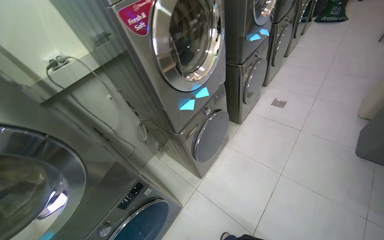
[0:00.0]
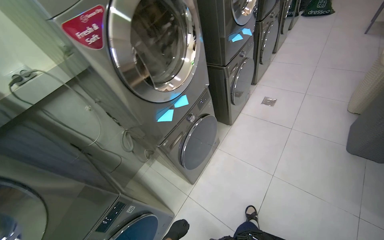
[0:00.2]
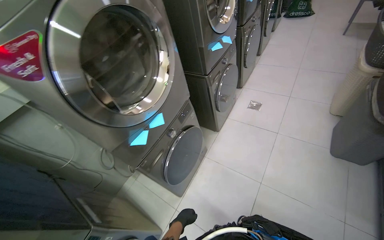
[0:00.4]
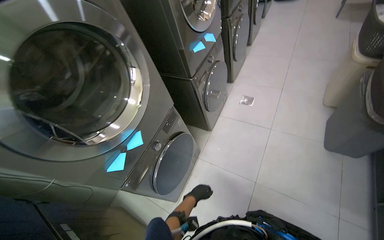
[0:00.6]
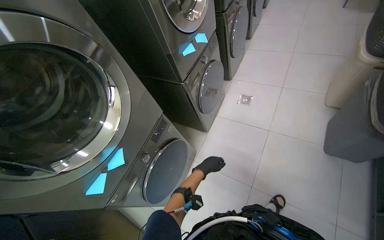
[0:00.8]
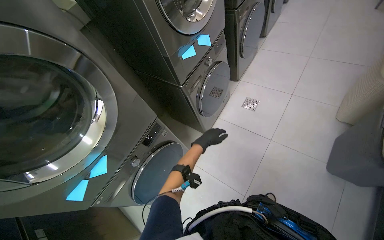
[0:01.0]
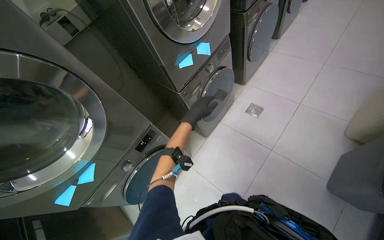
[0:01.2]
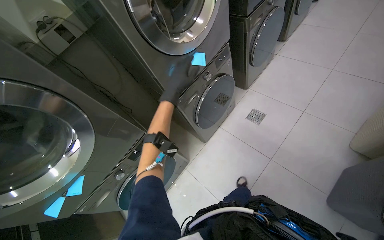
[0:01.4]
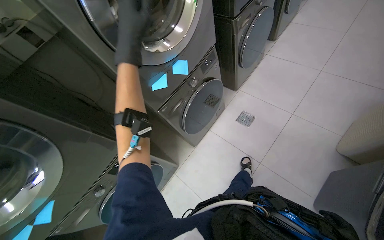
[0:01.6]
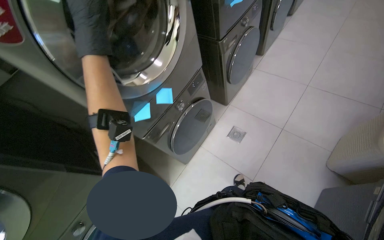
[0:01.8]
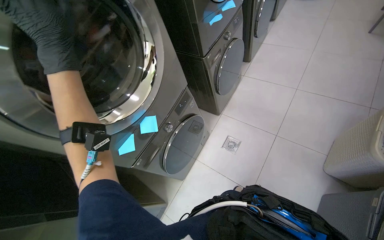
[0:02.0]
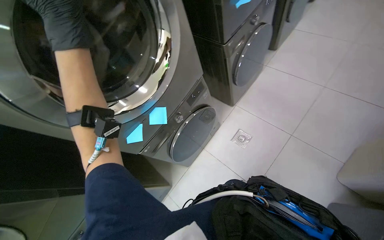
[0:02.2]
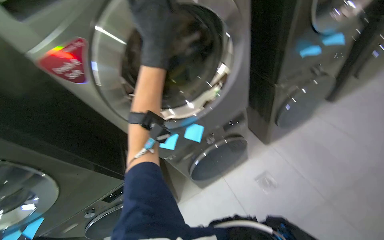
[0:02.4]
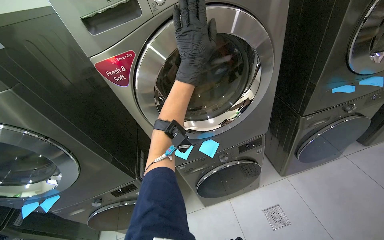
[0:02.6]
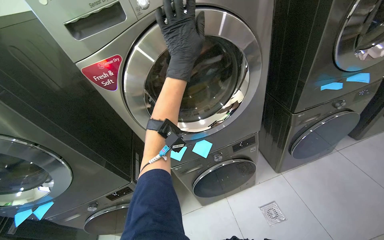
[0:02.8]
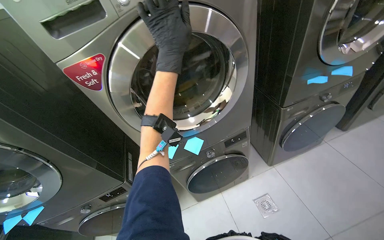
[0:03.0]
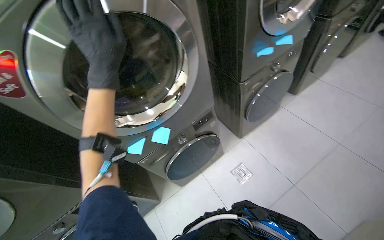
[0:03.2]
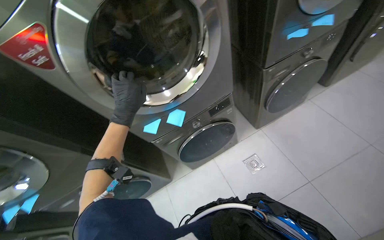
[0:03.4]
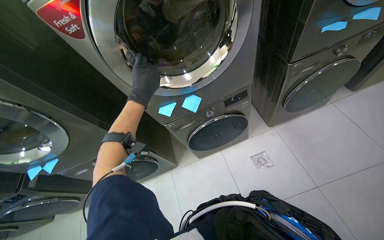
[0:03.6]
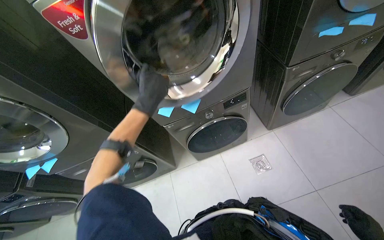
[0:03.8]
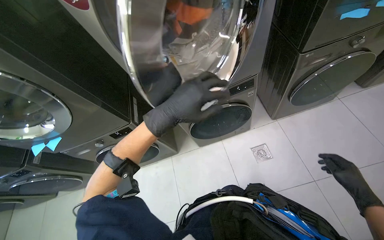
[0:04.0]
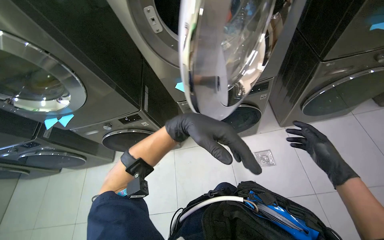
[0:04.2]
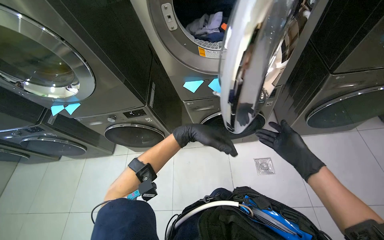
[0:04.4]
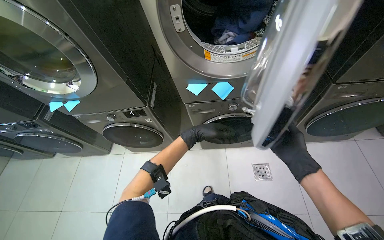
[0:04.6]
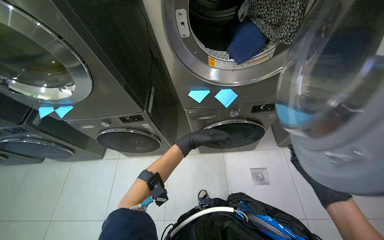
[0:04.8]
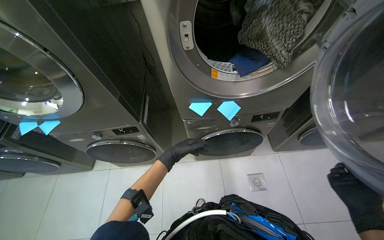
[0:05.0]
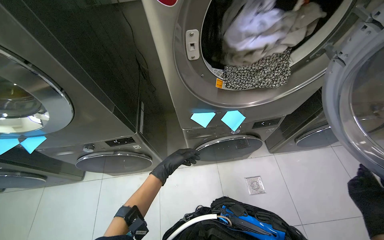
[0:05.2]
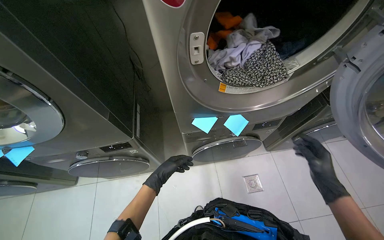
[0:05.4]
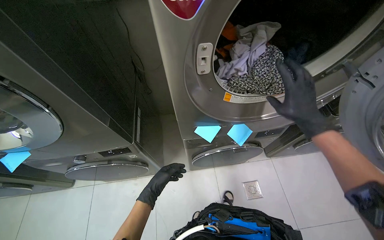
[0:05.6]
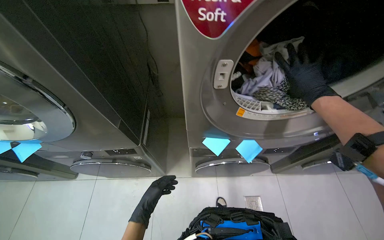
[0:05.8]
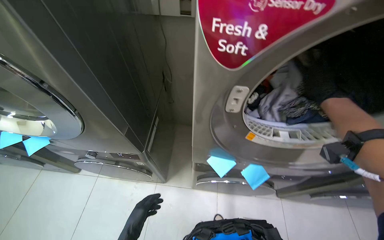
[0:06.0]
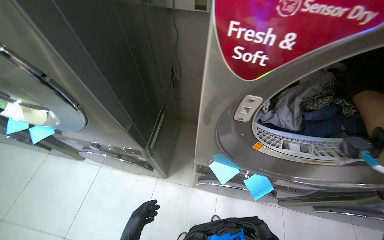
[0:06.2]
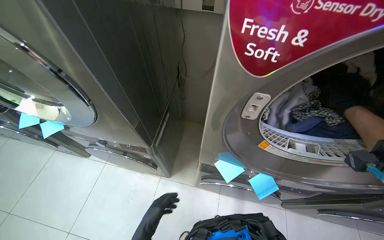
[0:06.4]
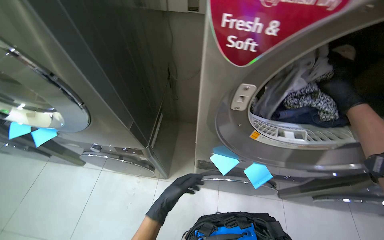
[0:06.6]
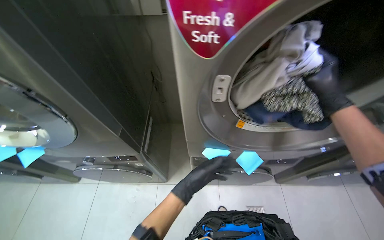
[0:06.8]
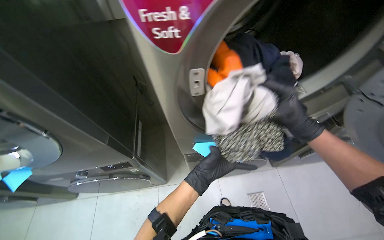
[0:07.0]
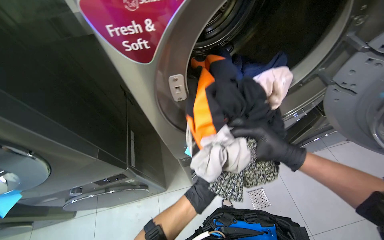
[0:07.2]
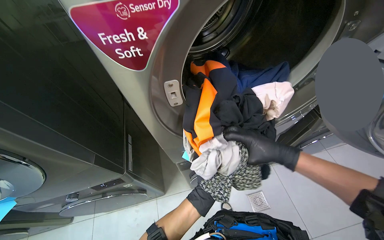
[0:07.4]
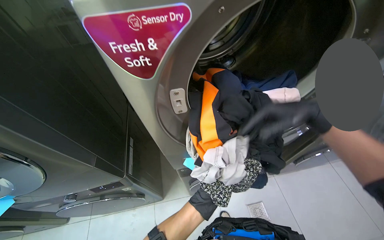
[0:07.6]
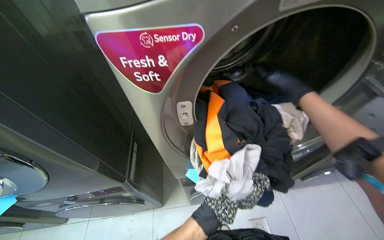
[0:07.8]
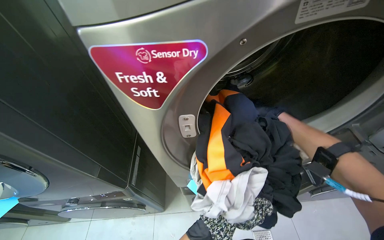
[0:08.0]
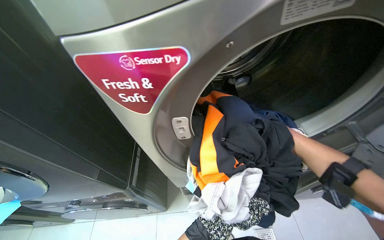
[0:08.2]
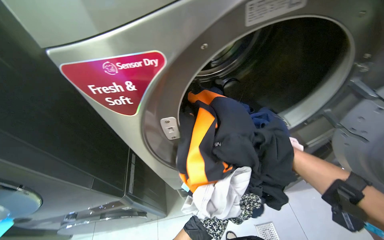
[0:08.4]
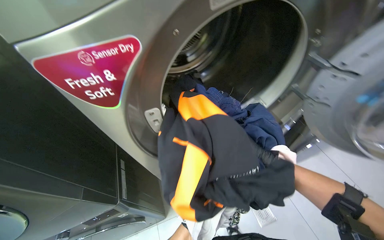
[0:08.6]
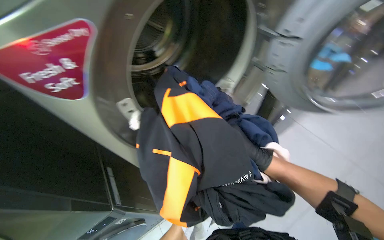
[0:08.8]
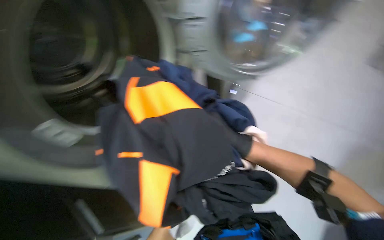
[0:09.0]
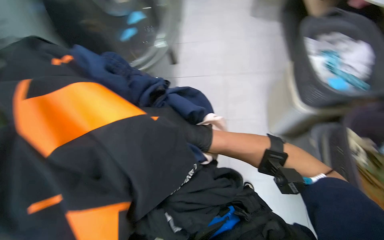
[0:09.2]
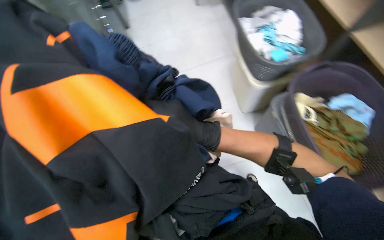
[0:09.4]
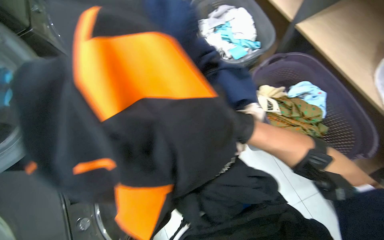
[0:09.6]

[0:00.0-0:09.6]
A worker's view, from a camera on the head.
Job: managing laundry.
The whole recording: Transferring laundry between machines. The worker transfers clothes from one washing machine to another.
0.0 to 1.6 s: The camera travels some 1 m. The view tilts roughly 15 degrees downward.
3.2 to 4.8 s: Everything in view rotates some 30 degrees clockwise. The left hand moves nearer and farther over approximately 25 cm, changing direction 2 times.
4.8 to 6.4 s: The left hand travels to the left by some 15 cm.
8.0 to 9.6 s: The wearer's head swings some 80 degrees to the right.

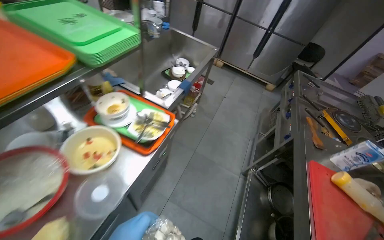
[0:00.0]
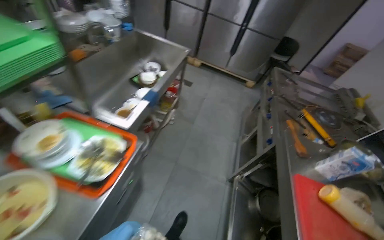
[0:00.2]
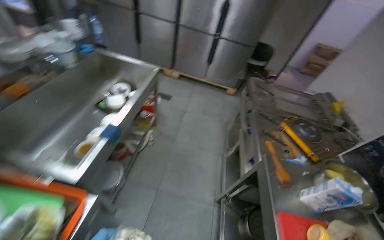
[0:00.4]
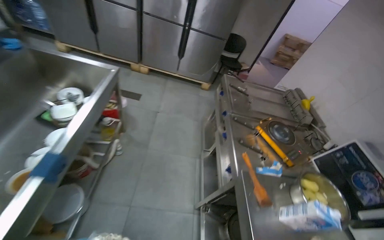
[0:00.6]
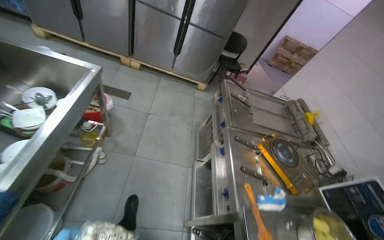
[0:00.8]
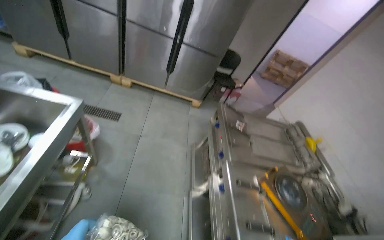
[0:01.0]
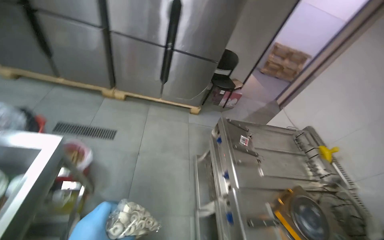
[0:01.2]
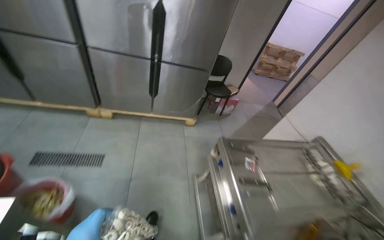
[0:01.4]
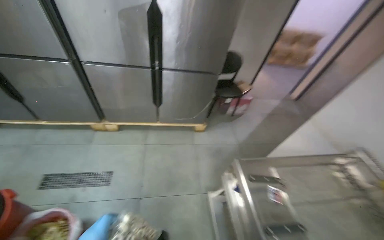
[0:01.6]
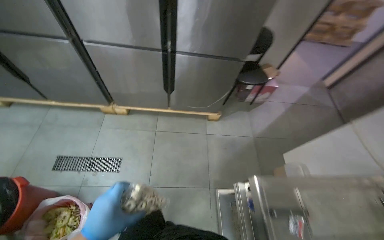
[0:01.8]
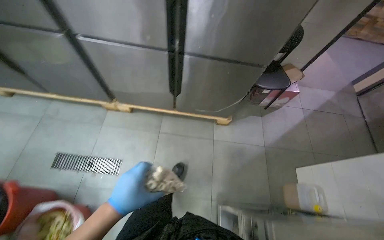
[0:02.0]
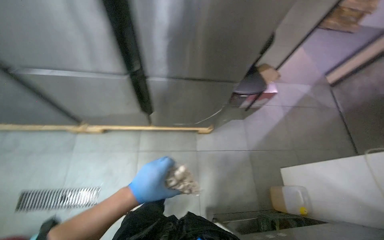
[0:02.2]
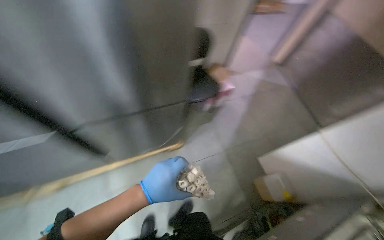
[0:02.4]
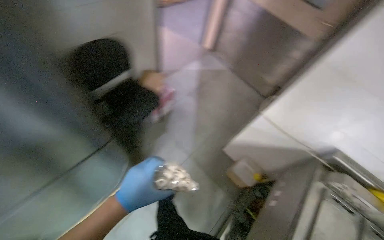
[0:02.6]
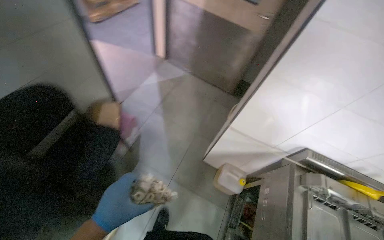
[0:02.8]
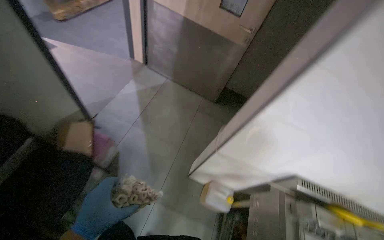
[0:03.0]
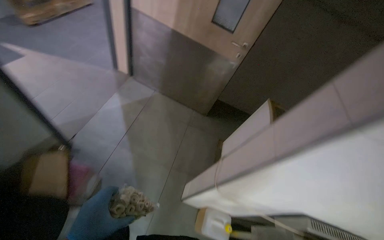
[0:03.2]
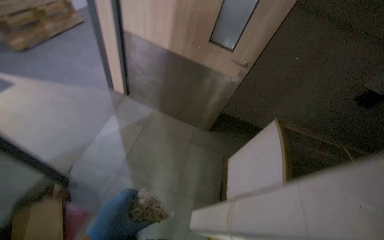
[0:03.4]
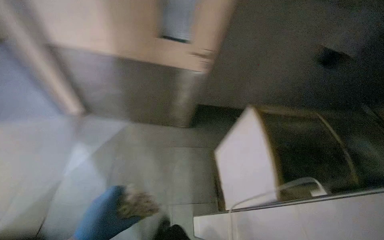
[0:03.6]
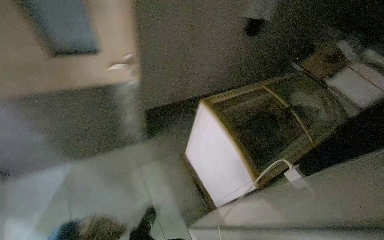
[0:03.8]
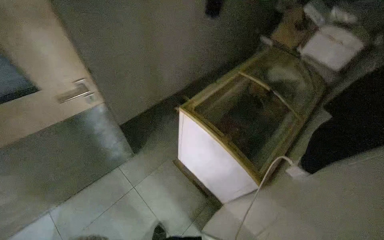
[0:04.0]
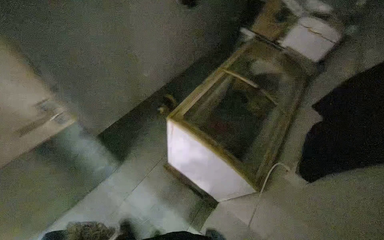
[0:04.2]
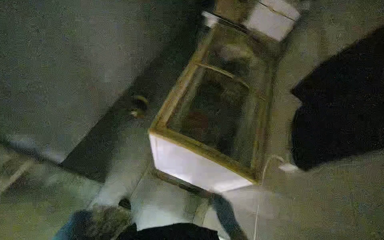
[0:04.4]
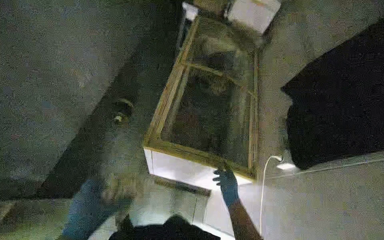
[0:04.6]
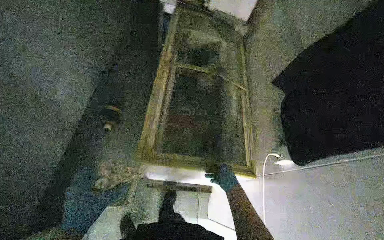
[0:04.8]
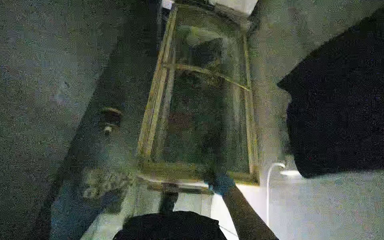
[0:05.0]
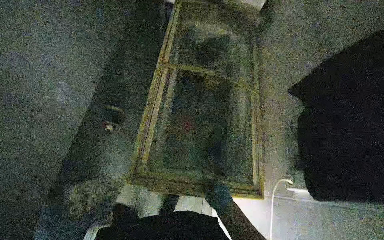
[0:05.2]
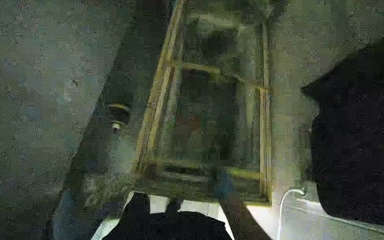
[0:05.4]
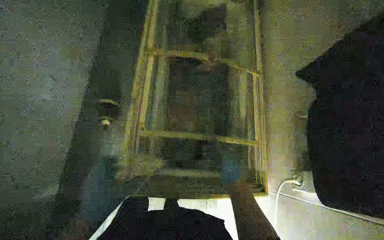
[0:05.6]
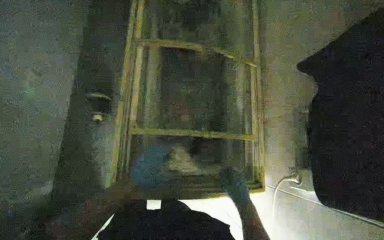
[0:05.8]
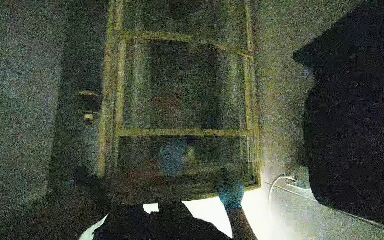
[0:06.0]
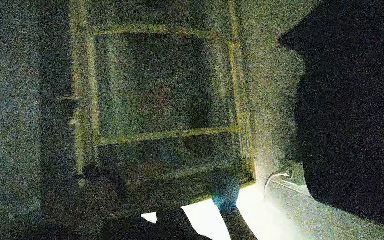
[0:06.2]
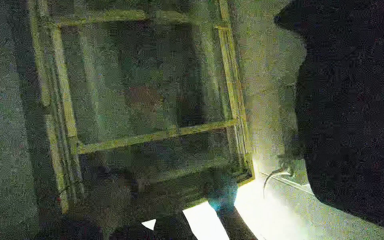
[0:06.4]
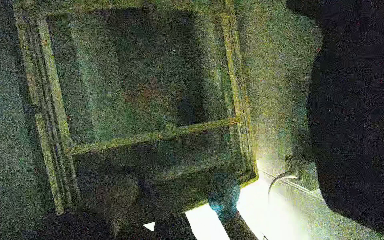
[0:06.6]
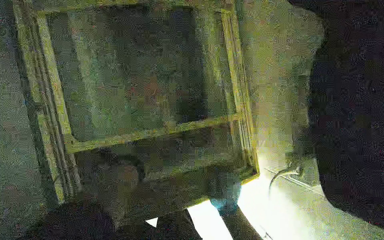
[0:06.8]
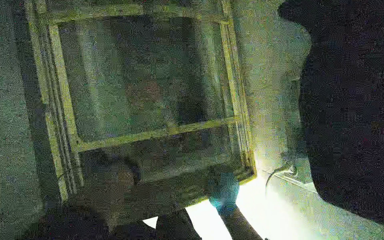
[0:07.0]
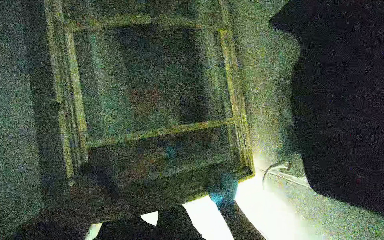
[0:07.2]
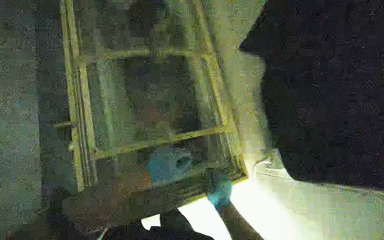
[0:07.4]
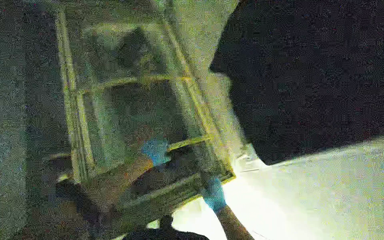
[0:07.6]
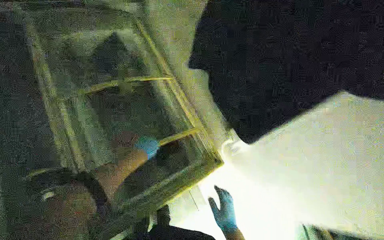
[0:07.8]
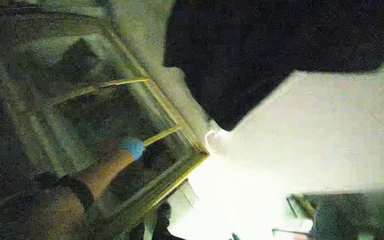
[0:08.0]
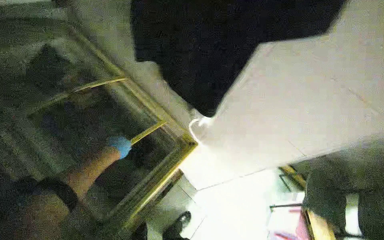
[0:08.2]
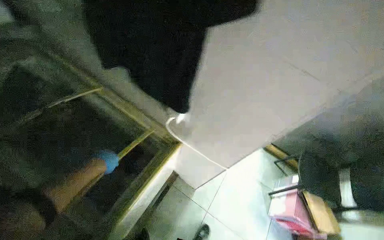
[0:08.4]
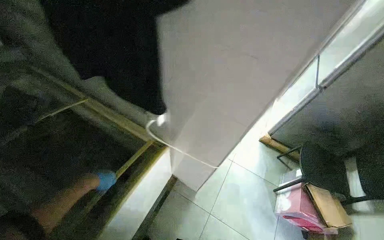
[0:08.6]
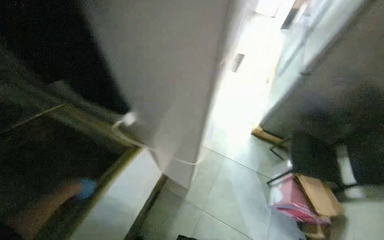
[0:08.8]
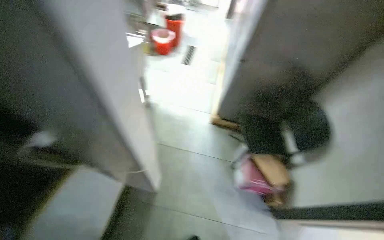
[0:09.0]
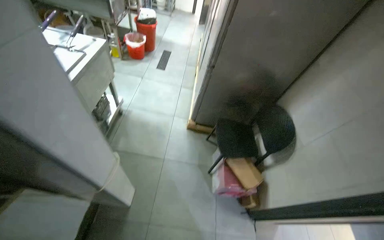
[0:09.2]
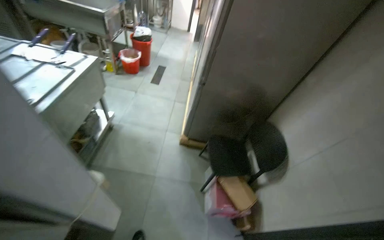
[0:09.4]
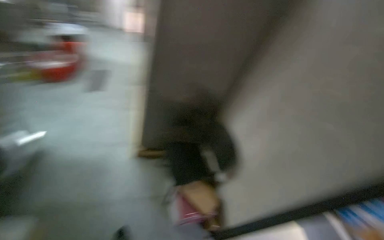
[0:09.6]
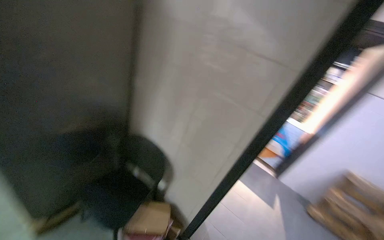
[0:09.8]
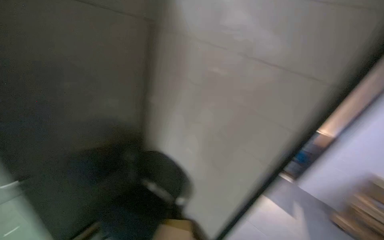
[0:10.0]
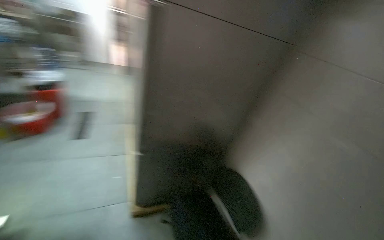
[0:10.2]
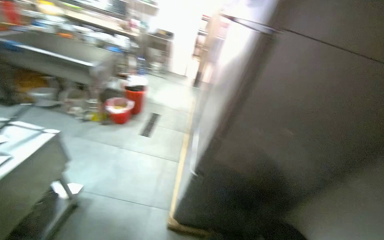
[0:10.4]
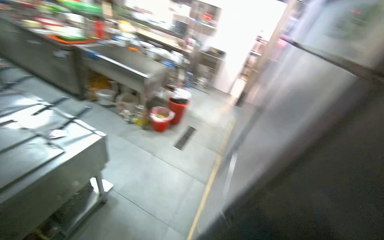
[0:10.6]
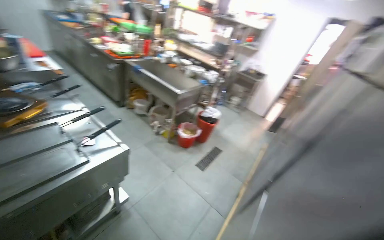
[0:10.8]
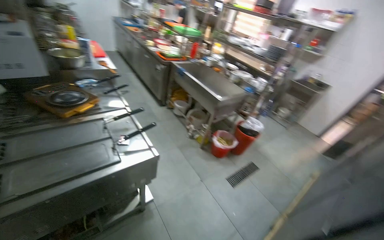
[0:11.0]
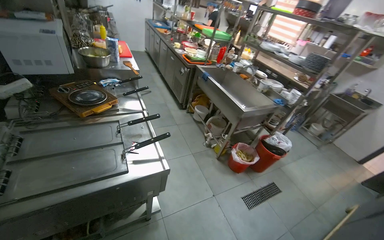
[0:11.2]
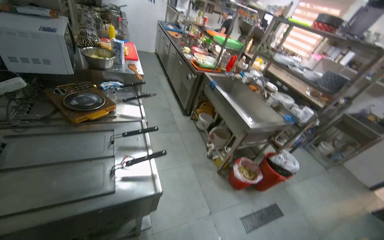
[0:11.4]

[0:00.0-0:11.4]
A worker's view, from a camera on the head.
Job: preparing food.
The whole recording: Placing product into refrigerator. The worker places the product into the refrigerator.
0.0 to 1.4 s: The camera is carried approximately 1.5 m. The wearer looks approximately 30 degrees further to the right.
1.4 to 2.8 s: The head travels roughly 1.5 m. The head turns to the right by some 60 degrees. The view tips downward by roughly 20 degrees.
2.8 to 4.2 s: The camera travels some 1 m. The head rotates approximately 75 degrees to the right.
4.2 to 5.6 s: The wearer looks some 30 degrees further to the right. The view tips downward by about 15 degrees.
5.6 to 7.2 s: The right hand moves down the picture, approximately 10 cm.
7.2 to 8.6 s: The wearer looks about 40 degrees further to the right. The view tilts about 15 degrees upward.
8.6 to 10.0 s: The camera is carried roughly 60 cm. The head turns to the right by roughly 35 degrees.
10.0 to 11.4 s: The camera travels about 80 cm. The wearer's head swings about 85 degrees to the left. The view tilts approximately 15 degrees upward.
